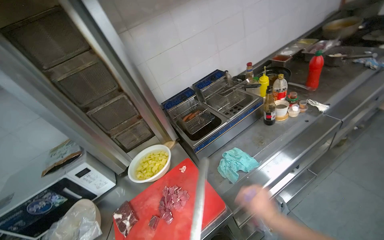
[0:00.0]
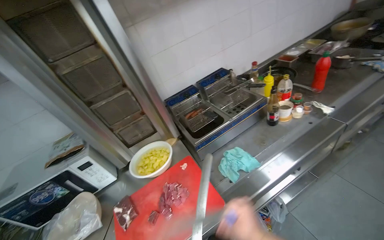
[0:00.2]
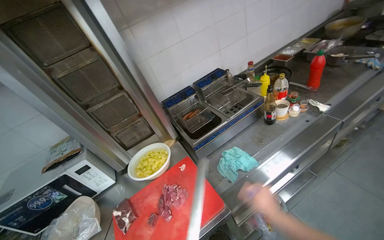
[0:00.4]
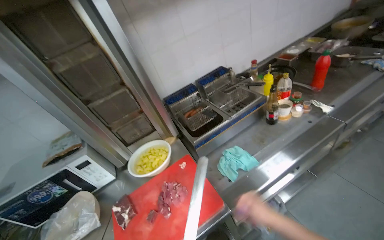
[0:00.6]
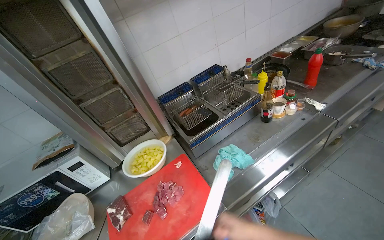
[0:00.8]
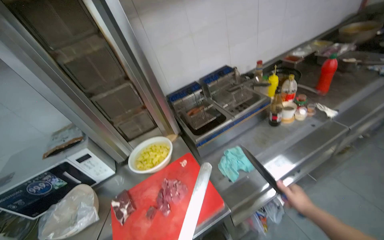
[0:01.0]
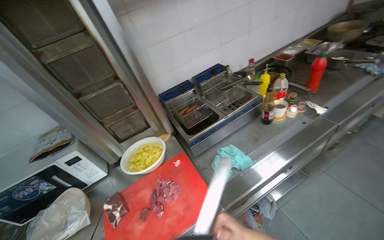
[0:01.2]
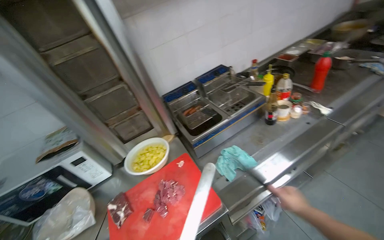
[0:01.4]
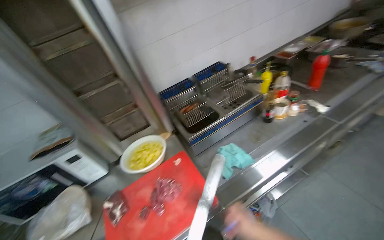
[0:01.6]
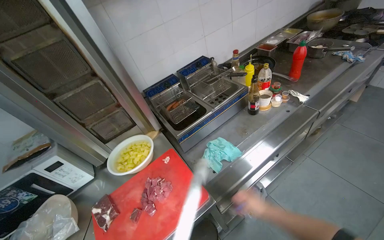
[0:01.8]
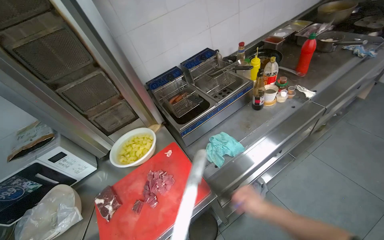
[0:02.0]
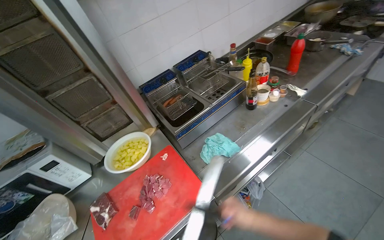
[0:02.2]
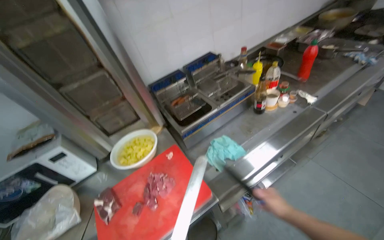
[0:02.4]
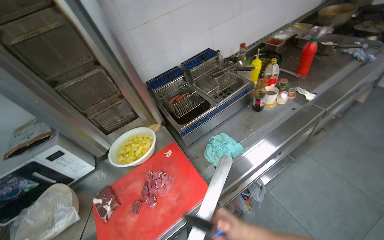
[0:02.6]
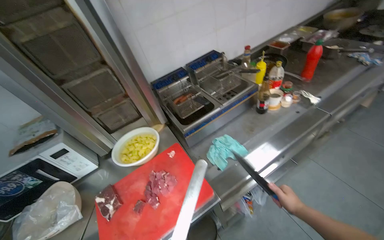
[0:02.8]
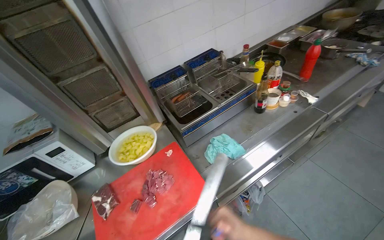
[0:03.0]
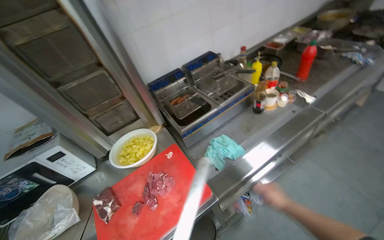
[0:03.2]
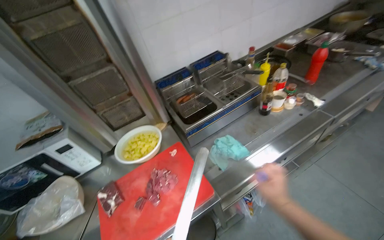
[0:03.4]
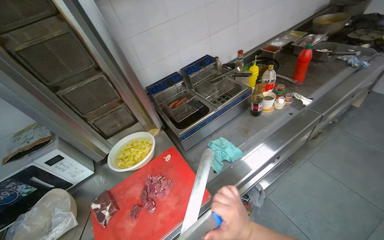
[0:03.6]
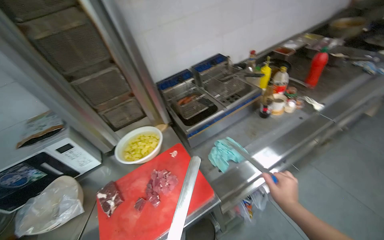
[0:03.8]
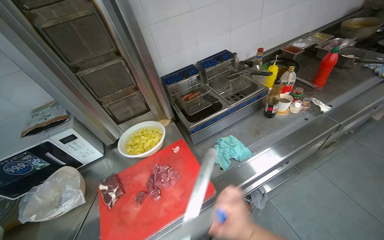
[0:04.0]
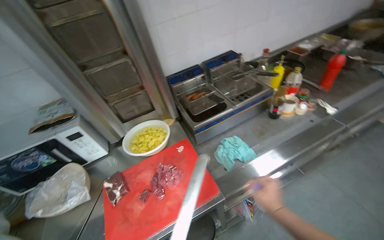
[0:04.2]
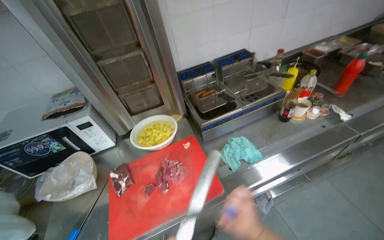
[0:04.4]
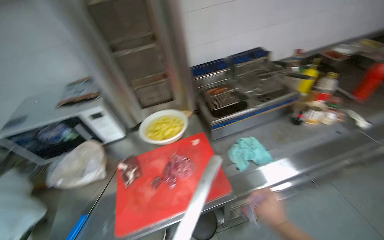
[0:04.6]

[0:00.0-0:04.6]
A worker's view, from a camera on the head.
Job: preparing food.
The whole recording: Sharpening knife. The worker sharpens a knife using a sharpening steel.
0:01.6 to 0:03.0: The right hand goes left and right, roughly 15 cm each way, reversing 4 times.

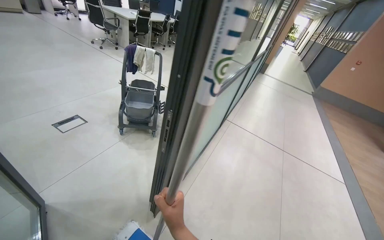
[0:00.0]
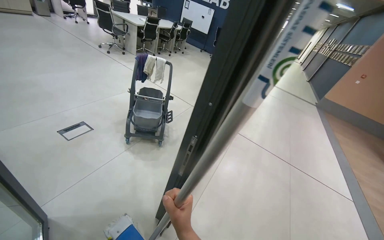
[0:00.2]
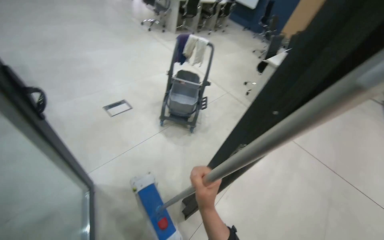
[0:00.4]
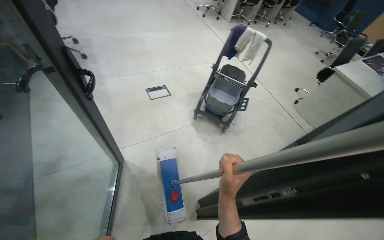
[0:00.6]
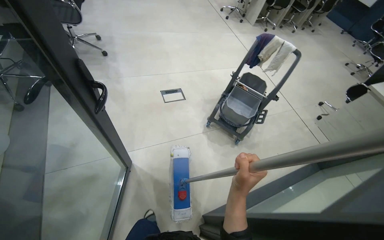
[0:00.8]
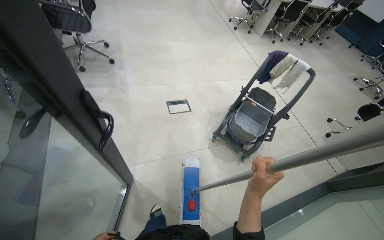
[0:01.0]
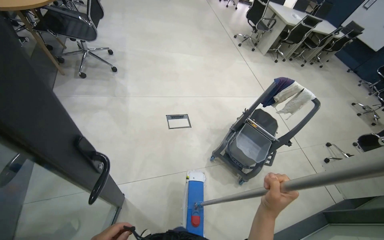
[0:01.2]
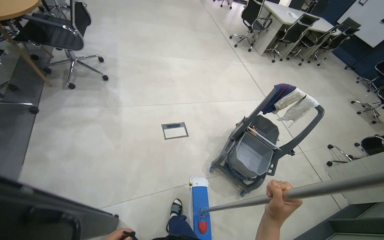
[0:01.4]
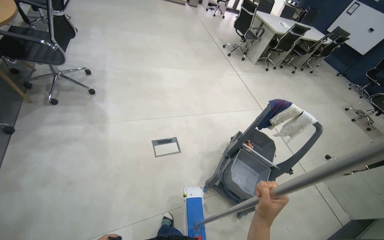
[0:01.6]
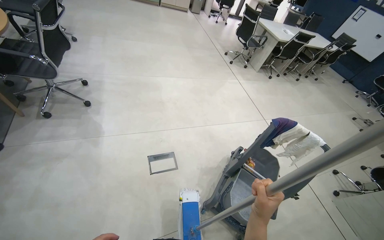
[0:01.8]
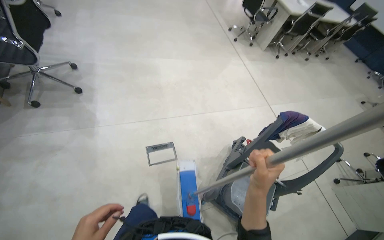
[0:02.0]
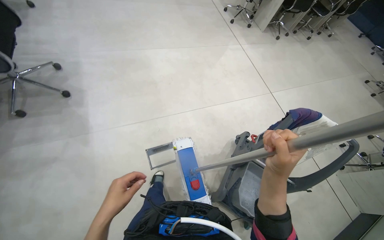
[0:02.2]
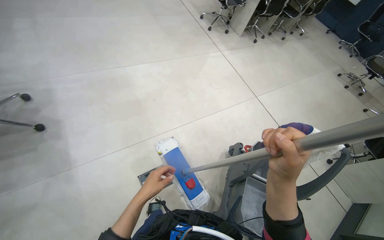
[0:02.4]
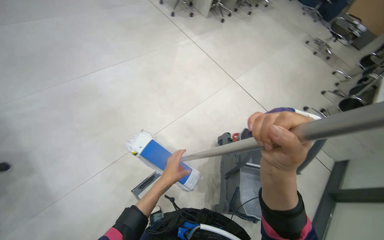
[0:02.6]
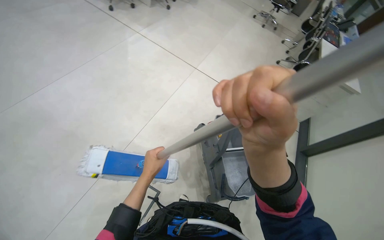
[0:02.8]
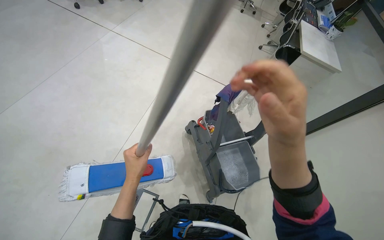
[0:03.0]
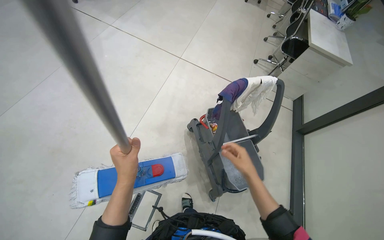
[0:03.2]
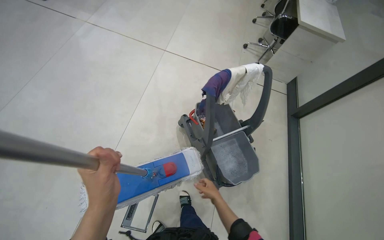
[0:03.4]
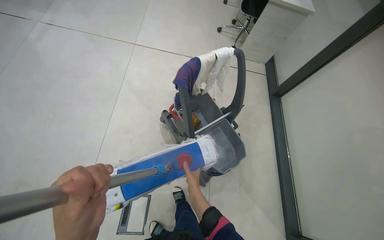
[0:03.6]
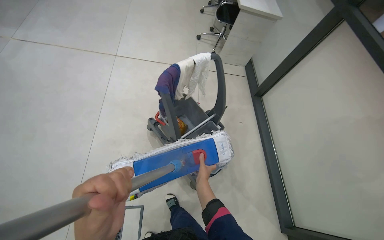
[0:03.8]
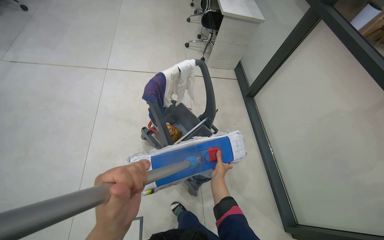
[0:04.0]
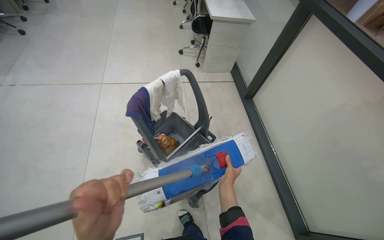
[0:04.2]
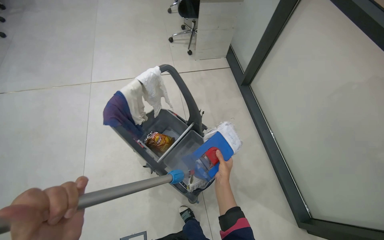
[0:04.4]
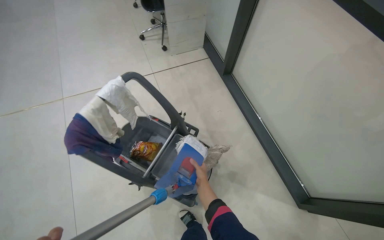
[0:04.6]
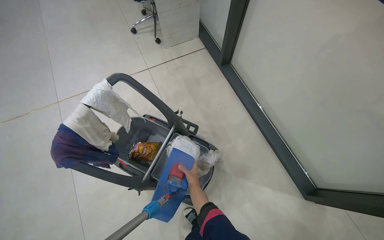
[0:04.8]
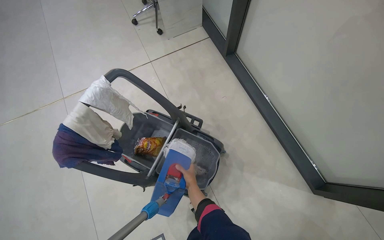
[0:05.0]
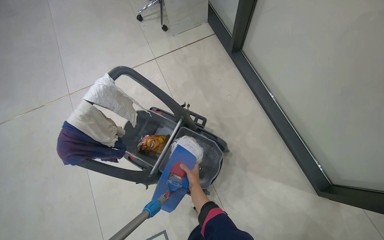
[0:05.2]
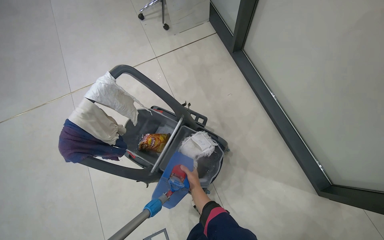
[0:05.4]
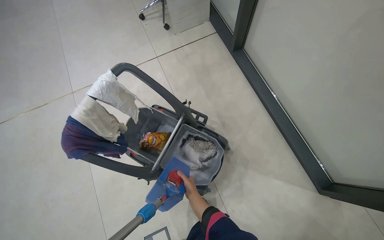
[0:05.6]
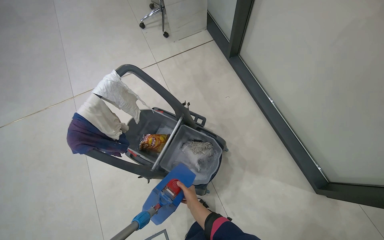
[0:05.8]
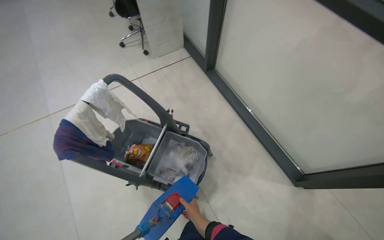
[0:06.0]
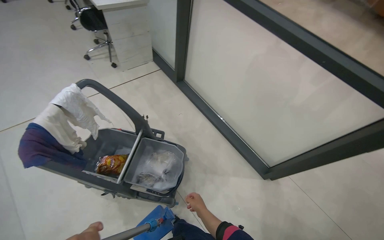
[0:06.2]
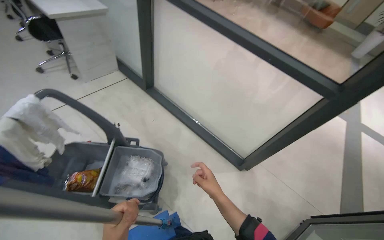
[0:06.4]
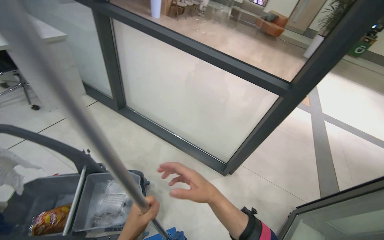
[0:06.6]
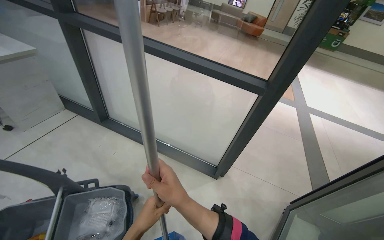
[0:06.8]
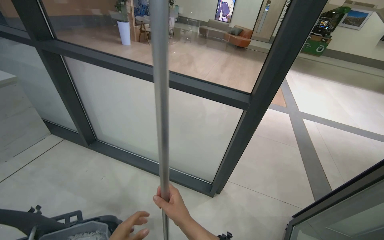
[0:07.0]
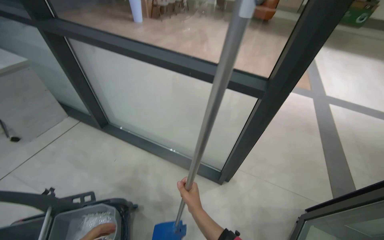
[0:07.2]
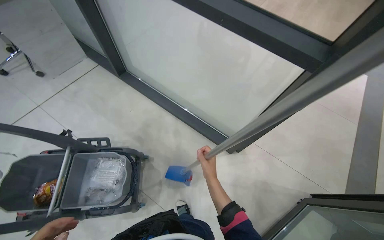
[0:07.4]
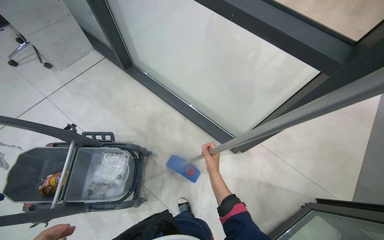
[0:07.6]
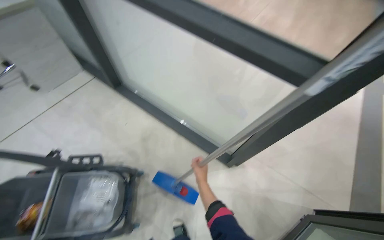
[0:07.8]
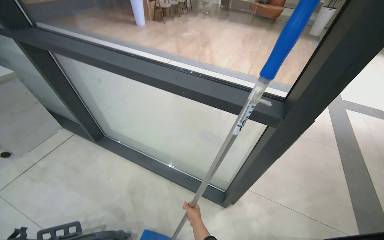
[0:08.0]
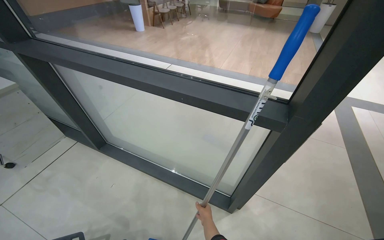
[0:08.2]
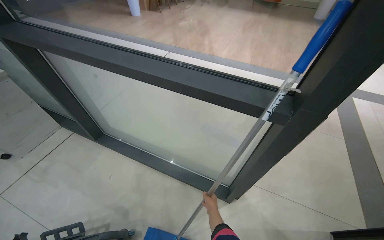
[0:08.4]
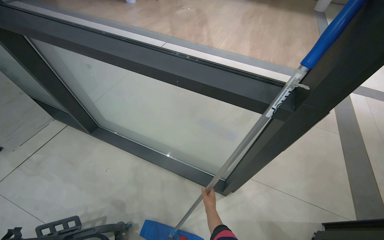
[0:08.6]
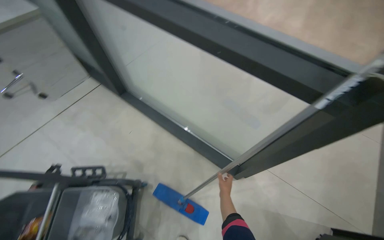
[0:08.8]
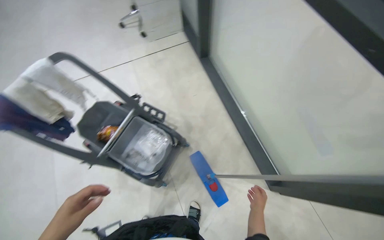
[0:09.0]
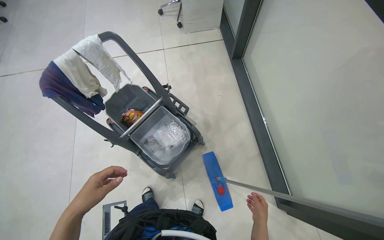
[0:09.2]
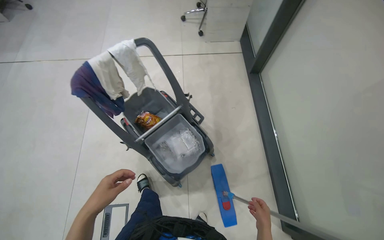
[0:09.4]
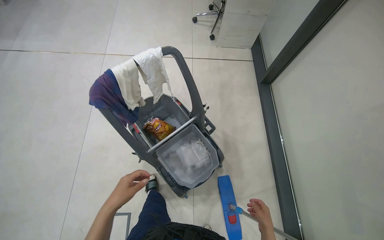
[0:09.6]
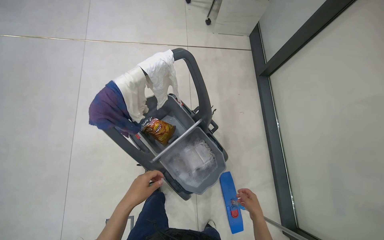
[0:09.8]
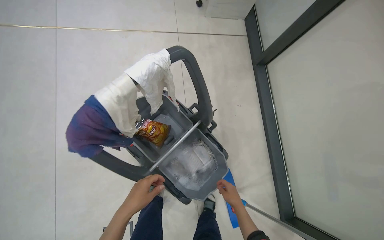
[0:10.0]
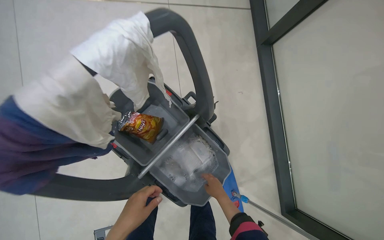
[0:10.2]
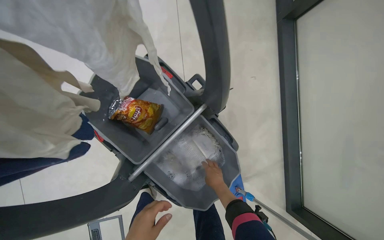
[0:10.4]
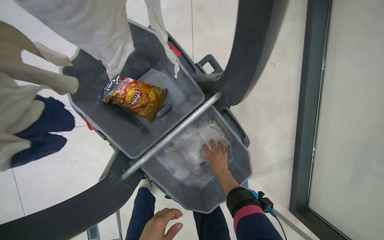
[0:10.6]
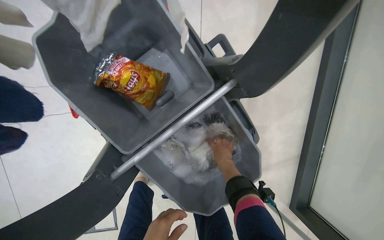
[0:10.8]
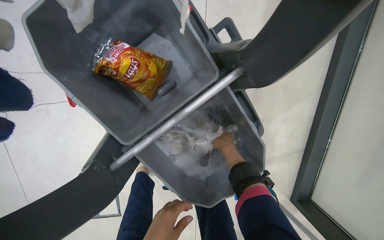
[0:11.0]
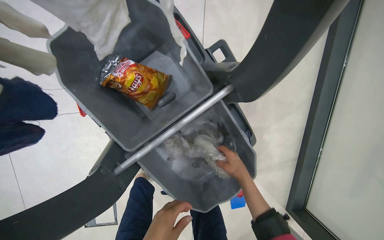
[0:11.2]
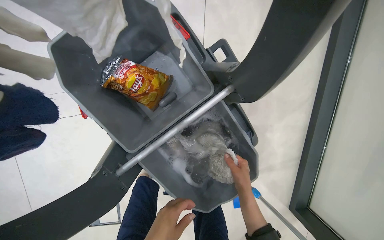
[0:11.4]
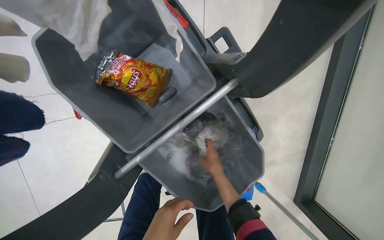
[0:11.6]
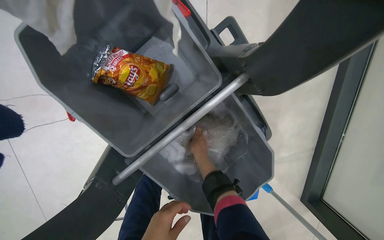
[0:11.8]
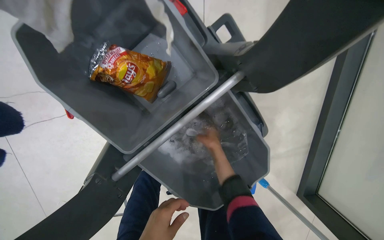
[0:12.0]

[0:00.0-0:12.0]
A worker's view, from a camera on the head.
Job: preparing cleaning supplies.
The whole recording: Washing and wringing mop head. The worker washes and wrings out a mop head in a bucket on the cleaning cart.
0:00.0 to 0:01.6: The camera is carried approximately 1 m. The head turns to the left by some 40 degrees.
0:01.6 to 0:03.0: The camera is carried some 80 cm. The wearer's head swings roughly 50 degrees to the right. The wearer looks some 20 degrees further downward.
0:03.0 to 0:04.4: The head travels approximately 40 cm. The scene turns roughly 35 degrees counterclockwise in the picture.
0:04.4 to 0:06.0: The right hand shifts about 15 cm down the picture, and goes farther from the camera and returns, approximately 20 cm each way.
0:06.0 to 0:07.6: The wearer's head swings some 25 degrees to the right.
0:07.6 to 0:09.0: The head rotates some 30 degrees to the left.
0:09.0 to 0:10.4: The wearer moves about 80 cm. The view tips downward by about 25 degrees.
0:10.4 to 0:12.0: The view tilts roughly 15 degrees downward. The right hand swings up and down the picture, some 15 cm each way, with 2 reversals.

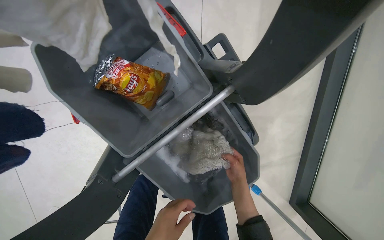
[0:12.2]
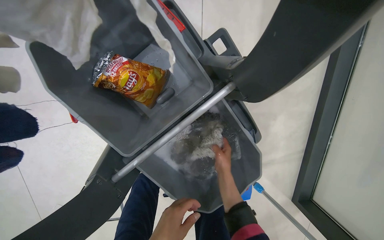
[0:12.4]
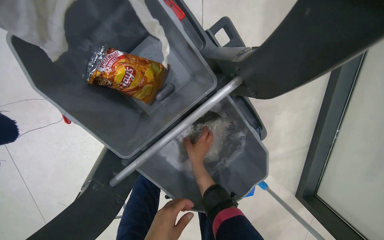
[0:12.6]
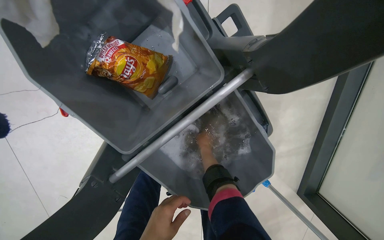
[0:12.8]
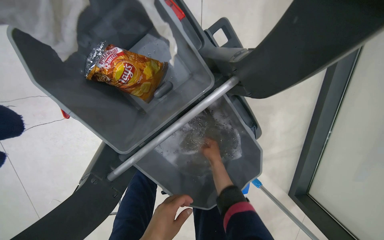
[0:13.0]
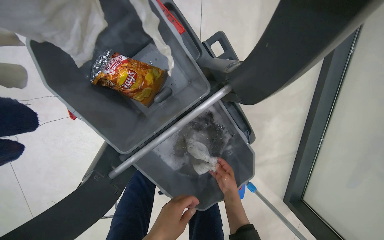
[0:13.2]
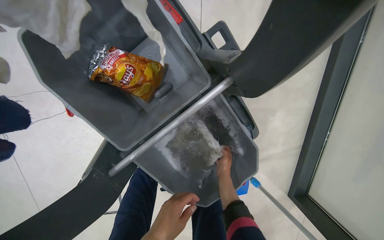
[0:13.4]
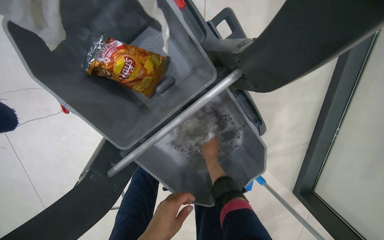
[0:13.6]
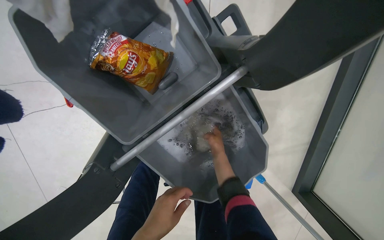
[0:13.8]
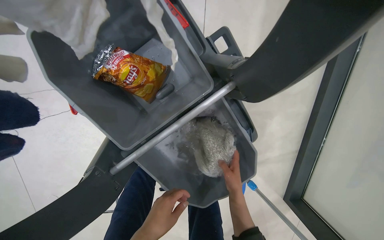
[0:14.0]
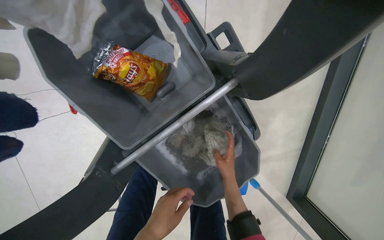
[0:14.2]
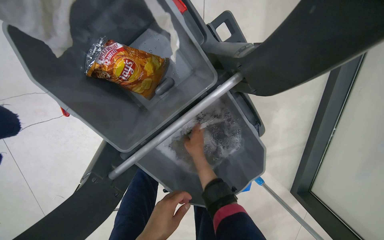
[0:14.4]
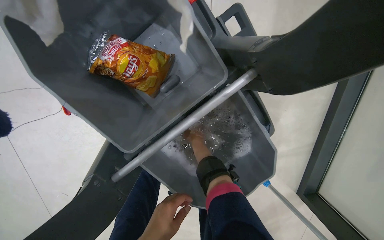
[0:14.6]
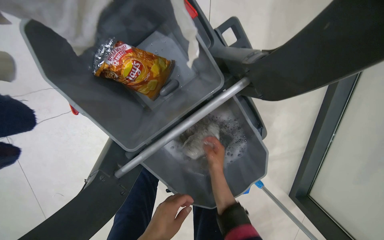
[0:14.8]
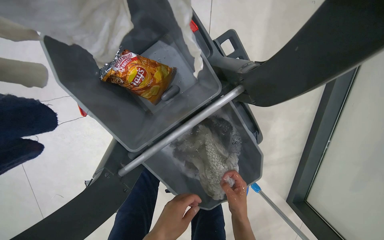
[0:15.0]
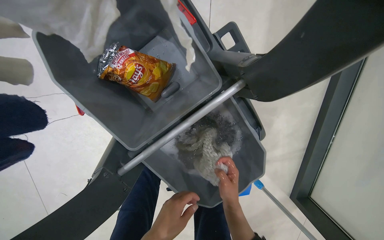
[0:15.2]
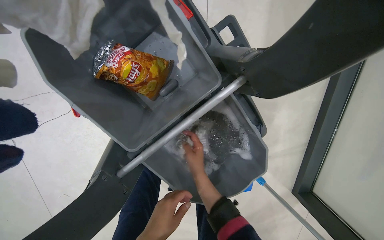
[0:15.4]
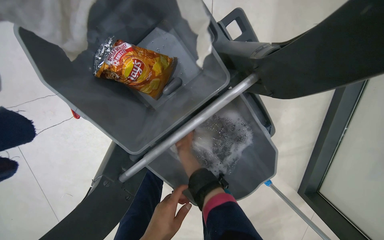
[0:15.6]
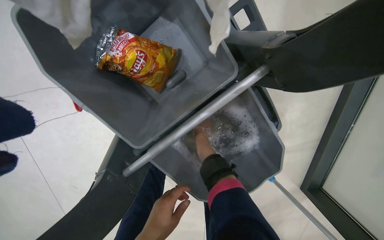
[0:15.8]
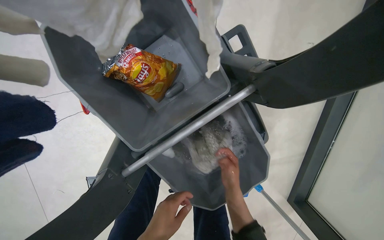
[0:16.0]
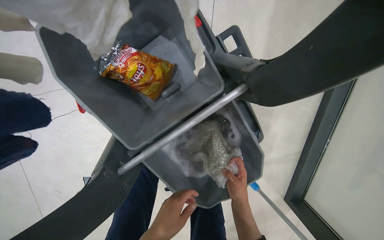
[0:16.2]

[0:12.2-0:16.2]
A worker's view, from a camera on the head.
Job: preparing cleaning supplies.
The whole recording: Washing and wringing mop head. The worker washes and wrings out a mop head in a bucket on the cleaning cart.
0:12.2 to 0:13.6: The right hand moves to the left, some 10 cm.
0:13.6 to 0:14.8: The right hand swings up and down the picture, about 15 cm each way, with 2 reversals.
0:14.8 to 0:16.2: The right hand swings left and right, about 20 cm each way, with 2 reversals.
